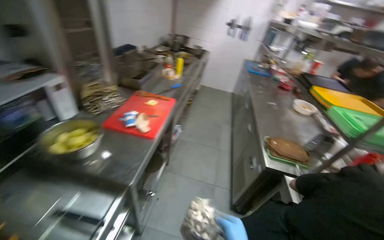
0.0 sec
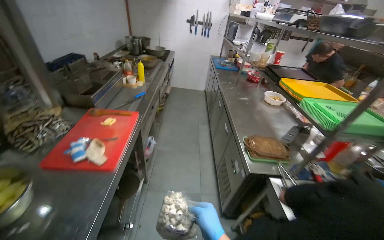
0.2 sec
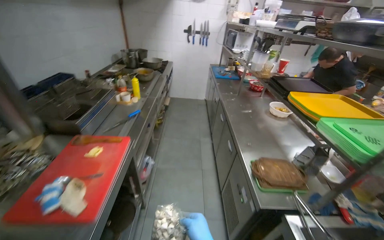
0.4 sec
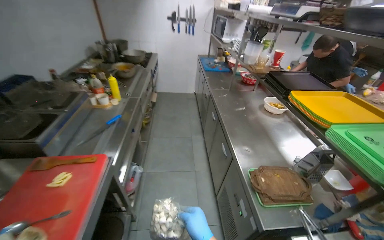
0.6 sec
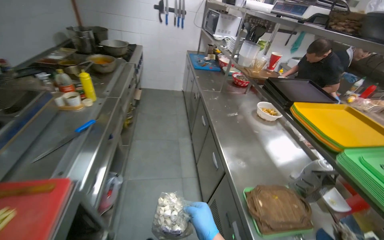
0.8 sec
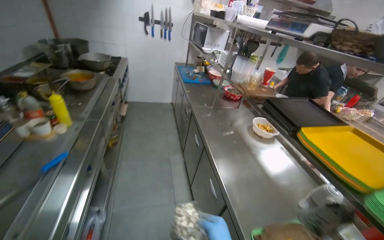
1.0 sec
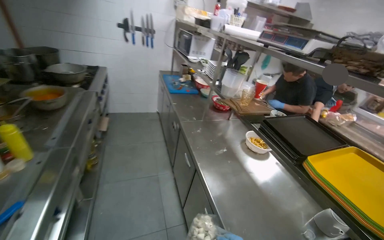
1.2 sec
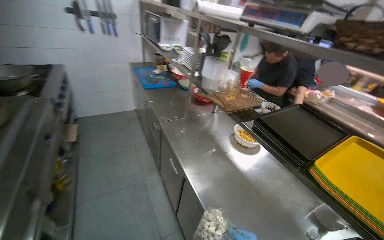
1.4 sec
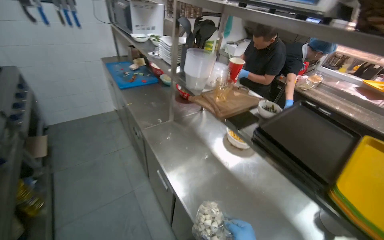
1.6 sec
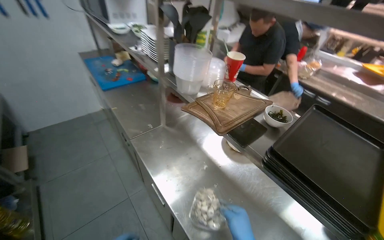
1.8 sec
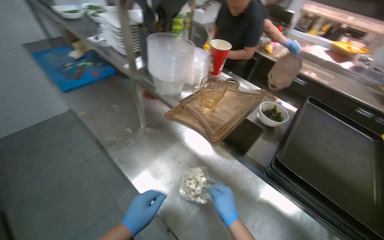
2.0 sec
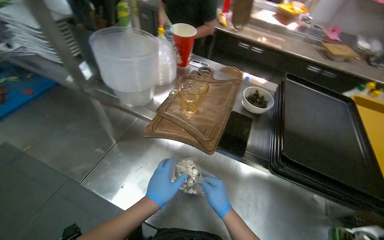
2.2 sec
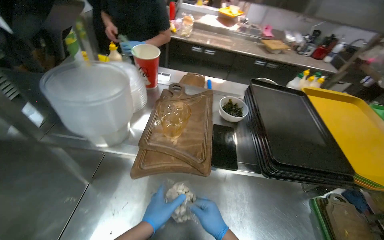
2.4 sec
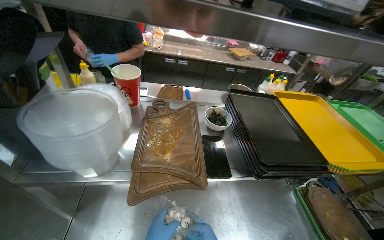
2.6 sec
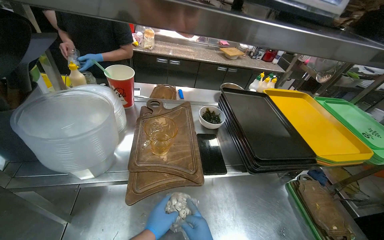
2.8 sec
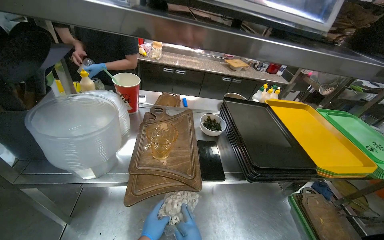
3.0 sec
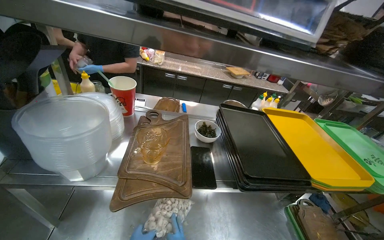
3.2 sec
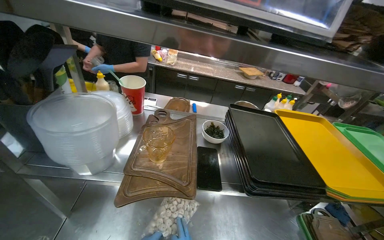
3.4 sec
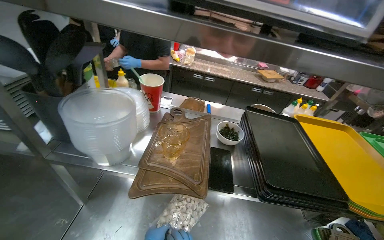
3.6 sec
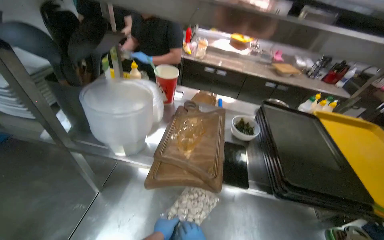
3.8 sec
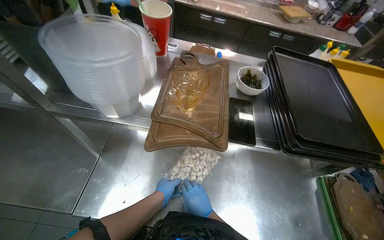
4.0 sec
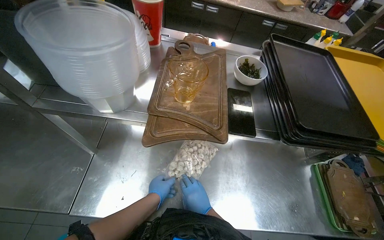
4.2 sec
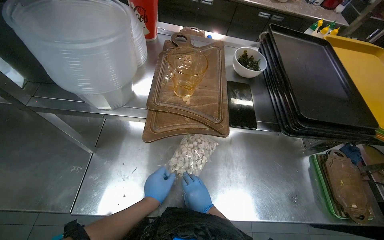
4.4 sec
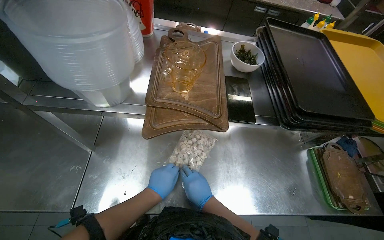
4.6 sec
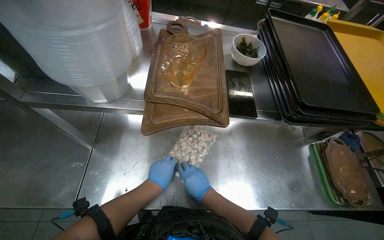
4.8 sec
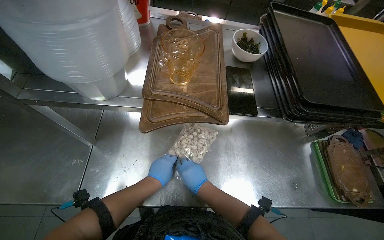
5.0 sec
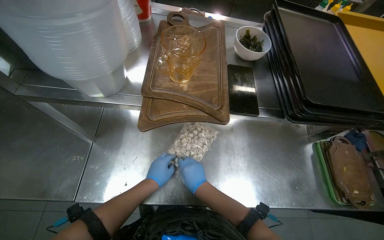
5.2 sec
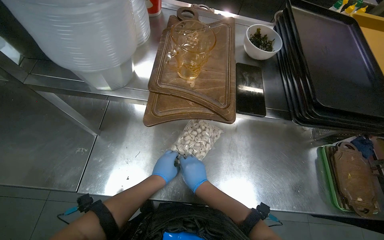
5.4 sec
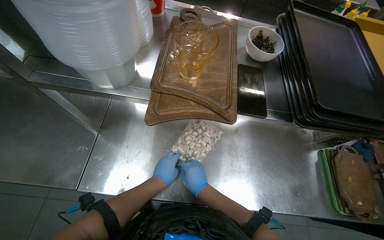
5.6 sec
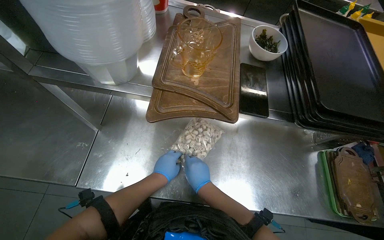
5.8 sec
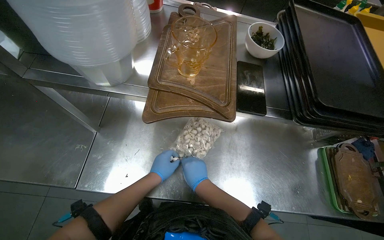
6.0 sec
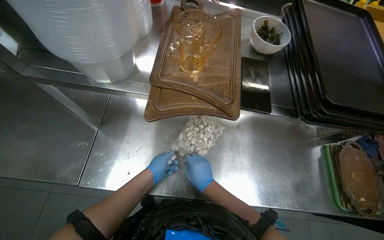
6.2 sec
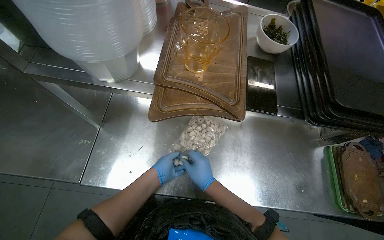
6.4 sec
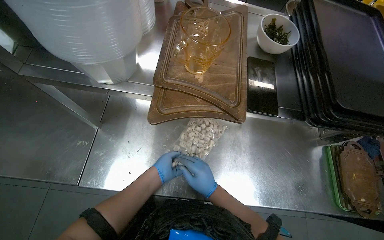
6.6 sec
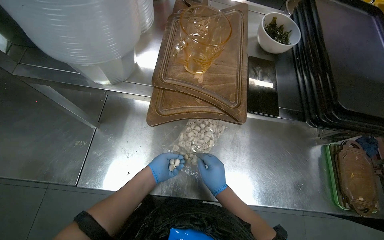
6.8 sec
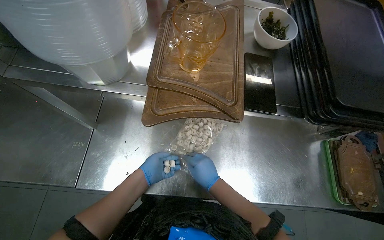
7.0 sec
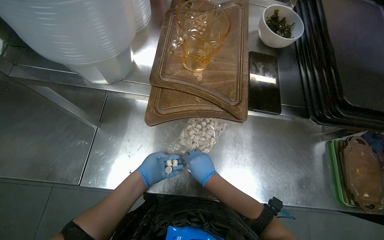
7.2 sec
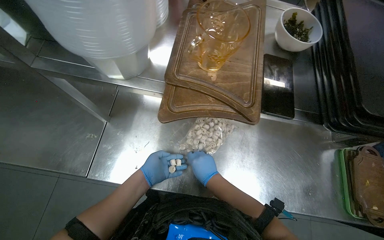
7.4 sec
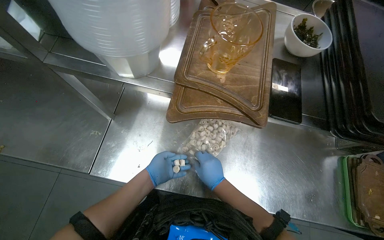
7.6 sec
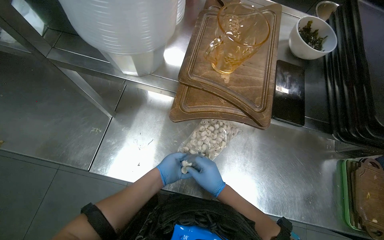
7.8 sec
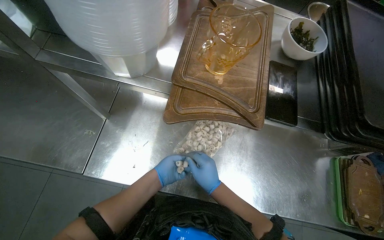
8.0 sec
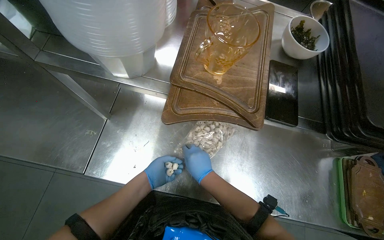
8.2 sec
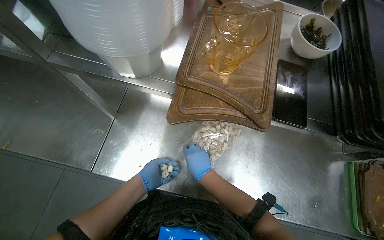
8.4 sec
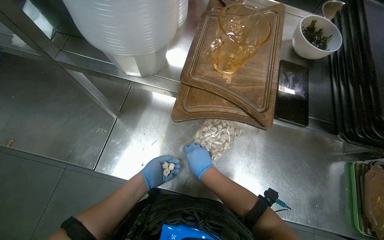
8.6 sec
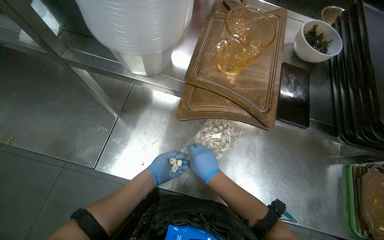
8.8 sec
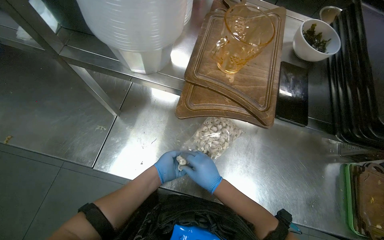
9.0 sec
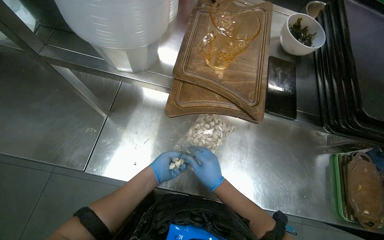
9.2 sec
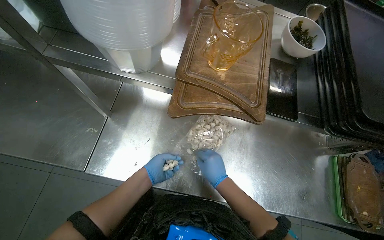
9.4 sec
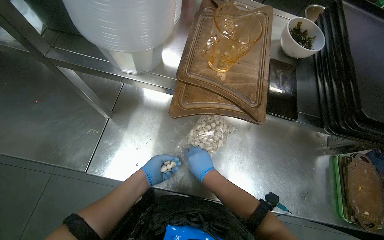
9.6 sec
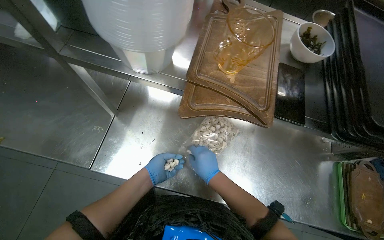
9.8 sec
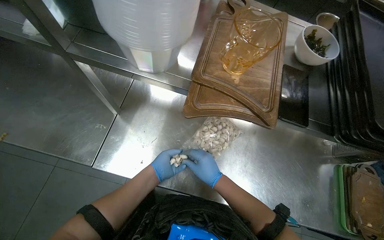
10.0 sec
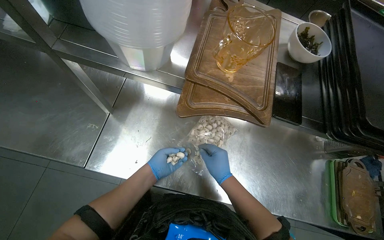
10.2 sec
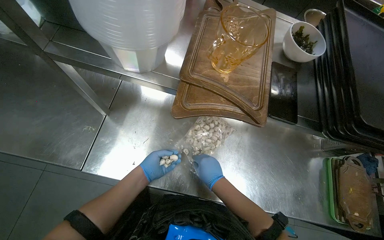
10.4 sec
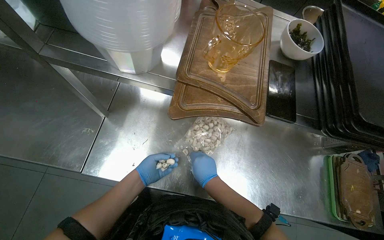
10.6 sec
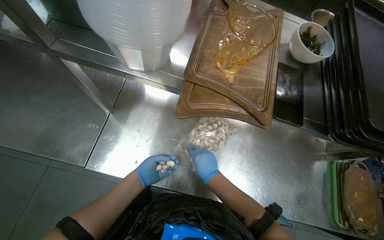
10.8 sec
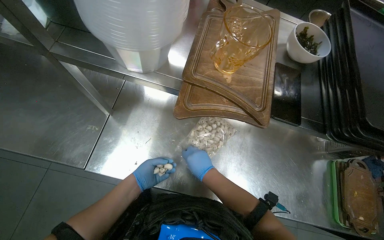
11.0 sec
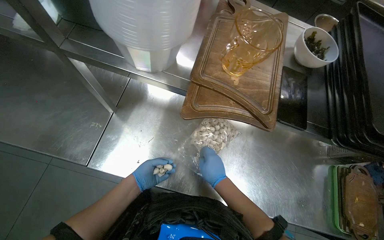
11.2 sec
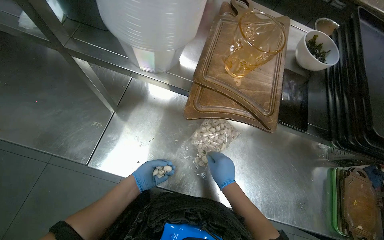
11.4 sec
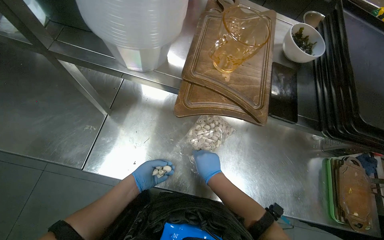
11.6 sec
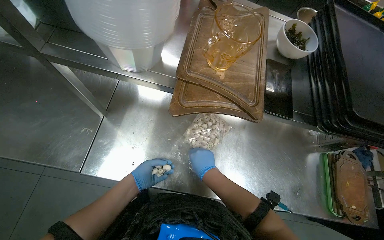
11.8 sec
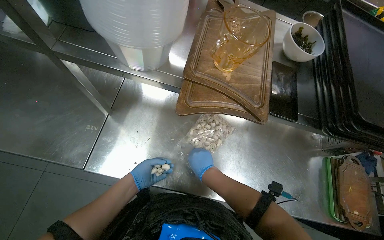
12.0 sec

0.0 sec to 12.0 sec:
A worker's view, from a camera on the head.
Job: cooking food.
The whole recording: Preparing and cooking food items. The worker takes small food items from a bag and places them into a pot on the stove to cook.
0.0 sec to 1.6 sec: The camera is carried roughly 1.5 m. The head turns to the right by approximately 45 degrees.
1.6 sec to 3.0 sec: The head travels about 50 cm. The head turns to the right by approximately 60 degrees.
3.0 sec to 4.4 sec: The view tilts roughly 20 degrees downward.
4.4 sec to 6.0 sec: The hands stay close to where they were, moving slightly.
6.0 sec to 7.6 sec: The left hand travels farther from the camera by approximately 10 cm.
7.6 sec to 12.0 sec: The hands stay close to where they were, moving slightly.

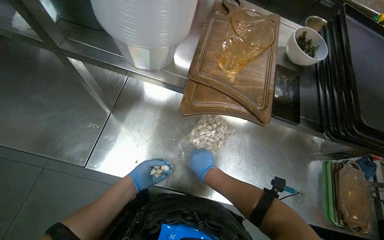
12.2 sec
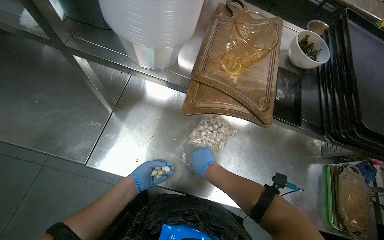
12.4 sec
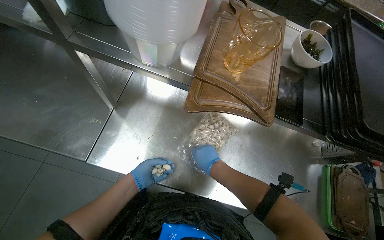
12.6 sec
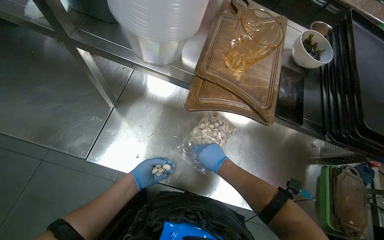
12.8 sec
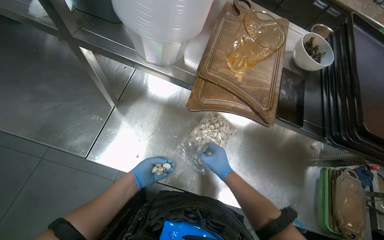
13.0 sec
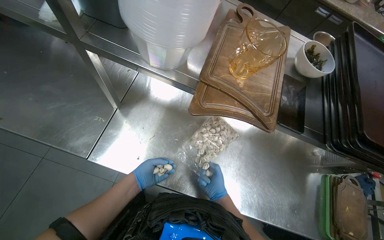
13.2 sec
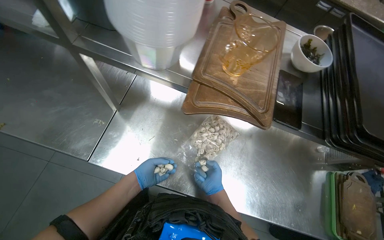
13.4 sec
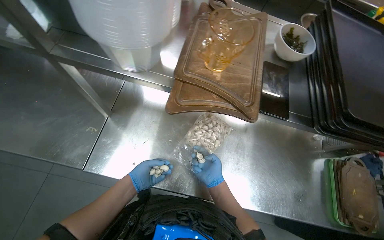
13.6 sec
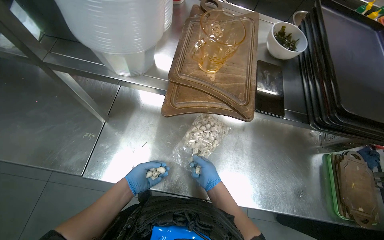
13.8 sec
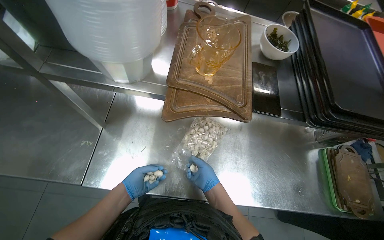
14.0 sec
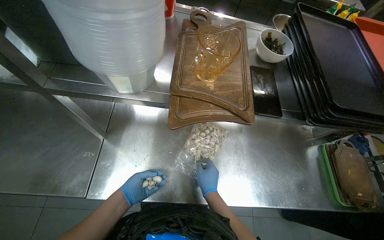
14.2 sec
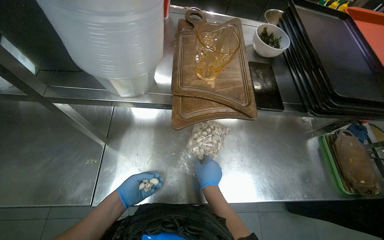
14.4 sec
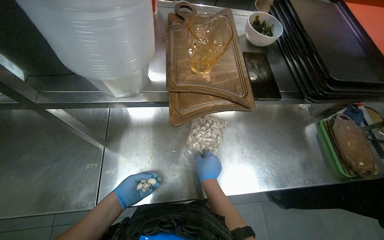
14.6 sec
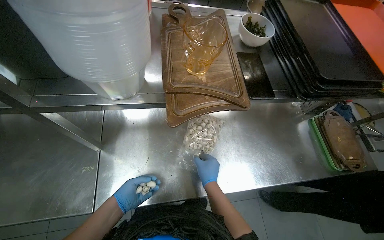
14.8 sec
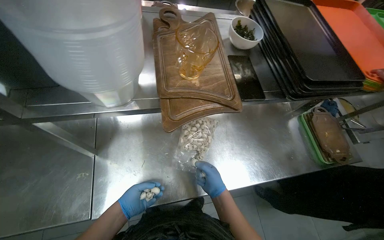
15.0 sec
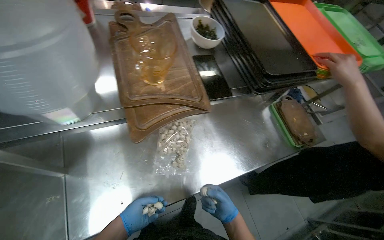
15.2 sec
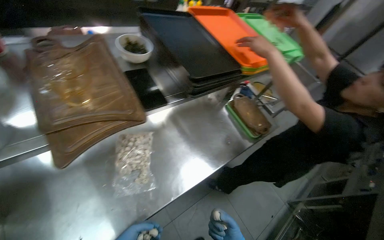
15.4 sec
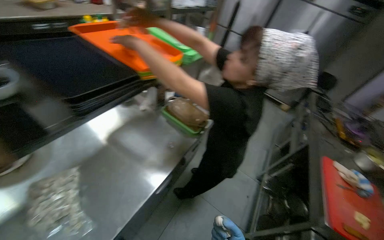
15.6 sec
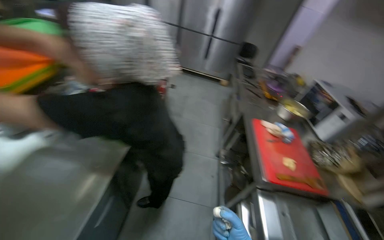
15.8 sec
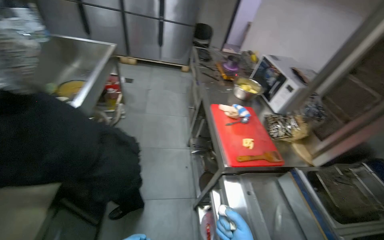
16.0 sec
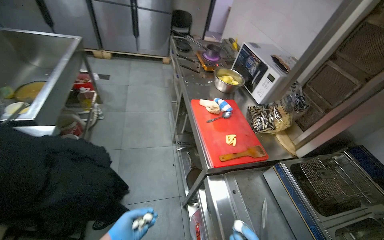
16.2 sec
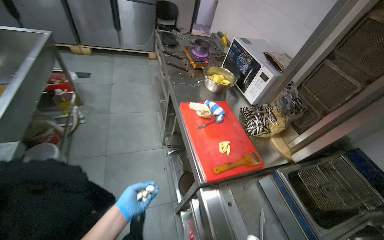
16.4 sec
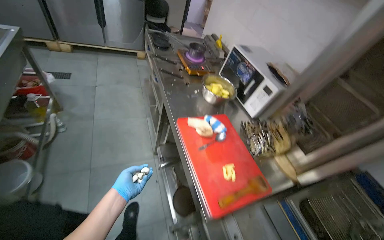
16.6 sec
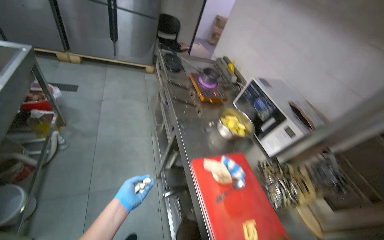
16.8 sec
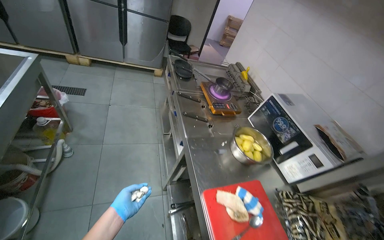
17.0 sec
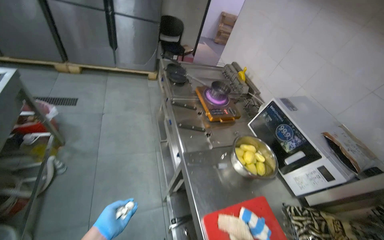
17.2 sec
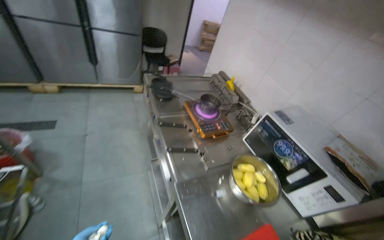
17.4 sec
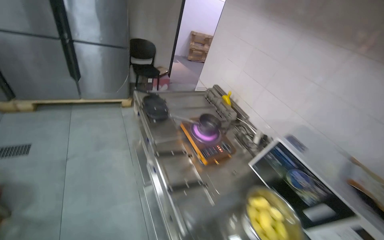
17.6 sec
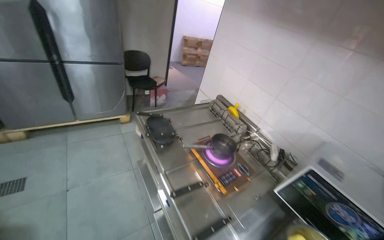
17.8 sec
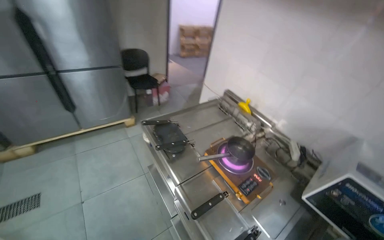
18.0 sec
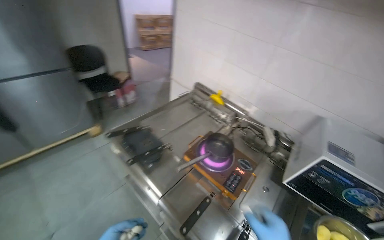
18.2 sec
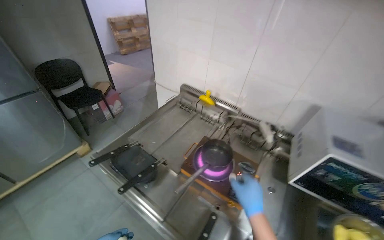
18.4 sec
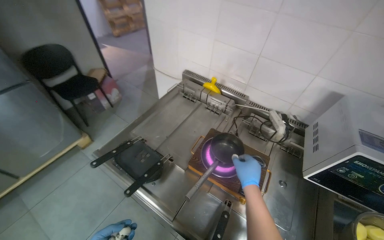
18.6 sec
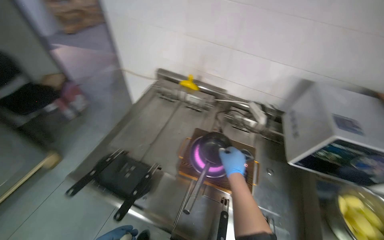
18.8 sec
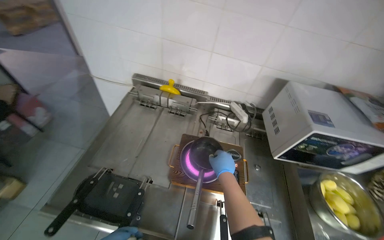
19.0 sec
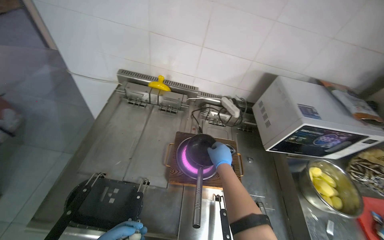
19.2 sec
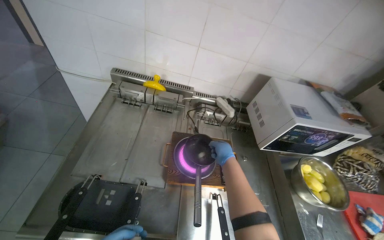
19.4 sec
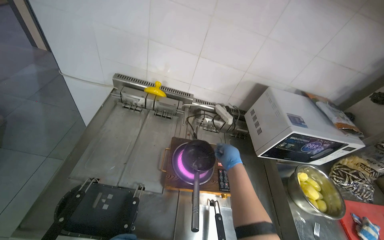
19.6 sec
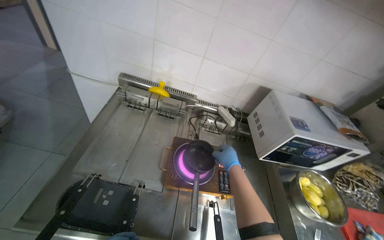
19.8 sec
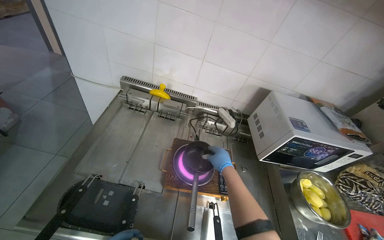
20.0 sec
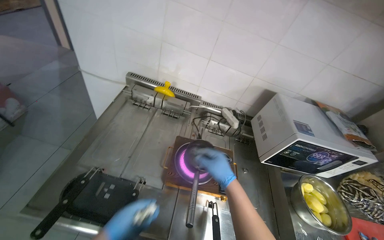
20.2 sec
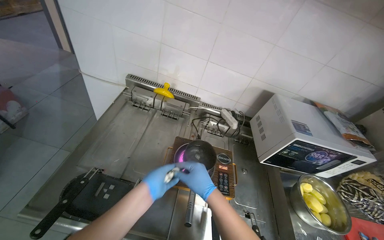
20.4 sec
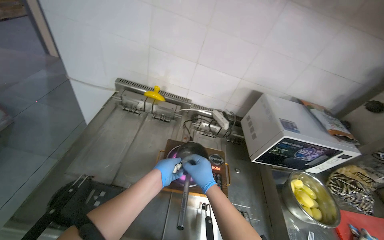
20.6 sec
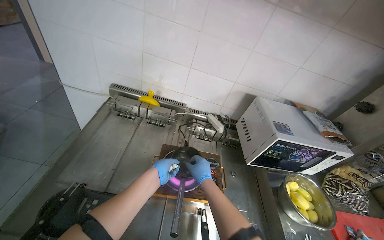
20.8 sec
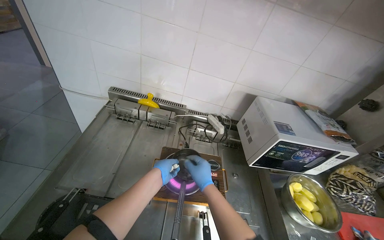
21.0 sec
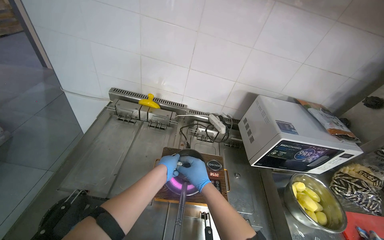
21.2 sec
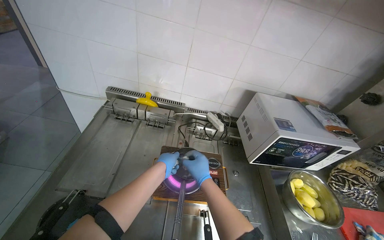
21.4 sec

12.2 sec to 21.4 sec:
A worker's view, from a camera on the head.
Job: cooking food.
The whole recording: Preparing and cooking food items. The worker takes small food items from a bag and places them into a pot on the stove to cook.
13.8 sec to 15.2 sec: The wearer's head swings about 30 degrees to the right. The right hand is displaced down the picture by roughly 10 cm.
15.2 sec to 16.8 sec: The camera is carried roughly 1 m. The wearer looks about 85 degrees further to the right.
16.8 sec to 18.4 sec: The wearer moves roughly 1 m. The wearer looks some 40 degrees further to the right.
18.4 sec to 19.8 sec: The head rotates some 30 degrees to the right.
